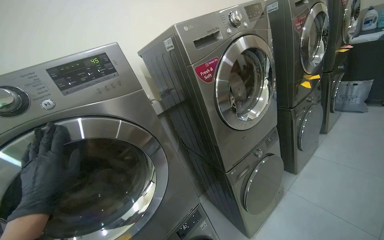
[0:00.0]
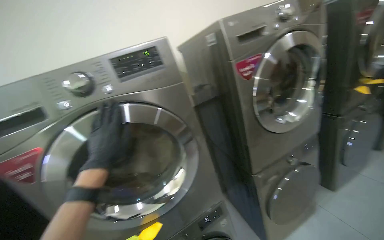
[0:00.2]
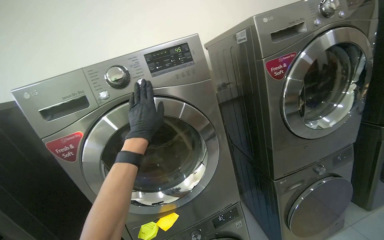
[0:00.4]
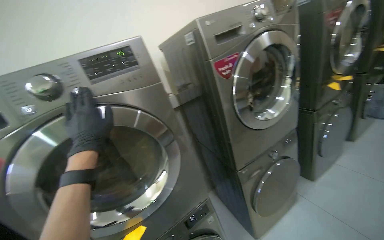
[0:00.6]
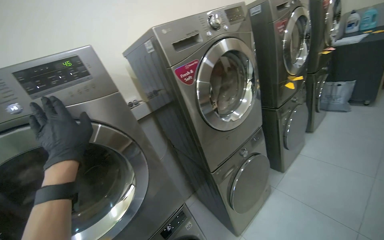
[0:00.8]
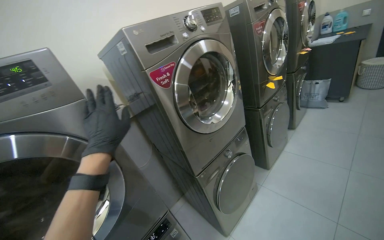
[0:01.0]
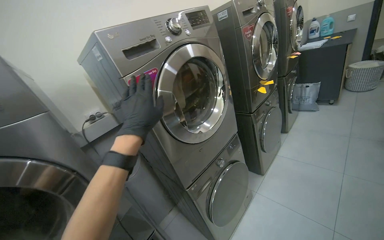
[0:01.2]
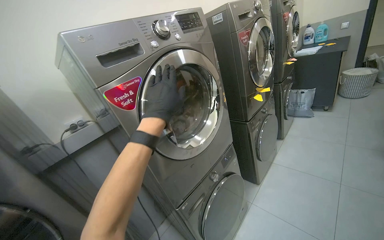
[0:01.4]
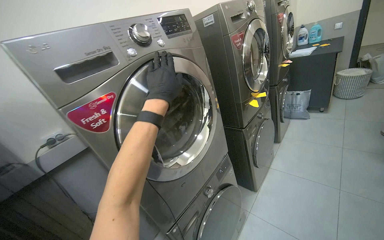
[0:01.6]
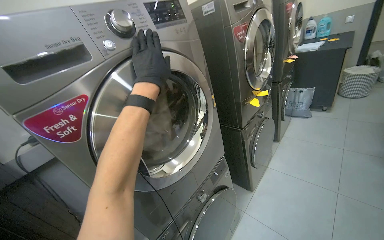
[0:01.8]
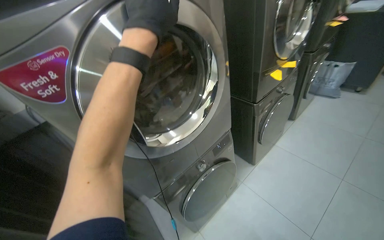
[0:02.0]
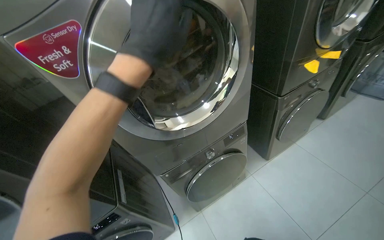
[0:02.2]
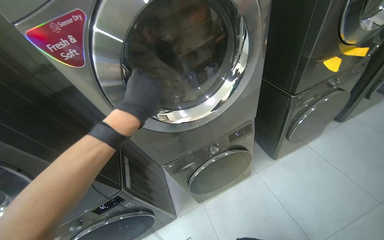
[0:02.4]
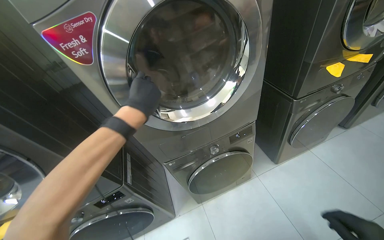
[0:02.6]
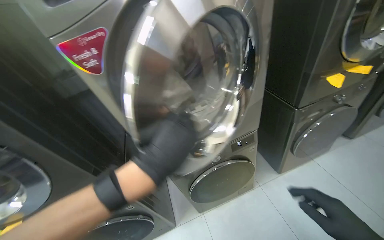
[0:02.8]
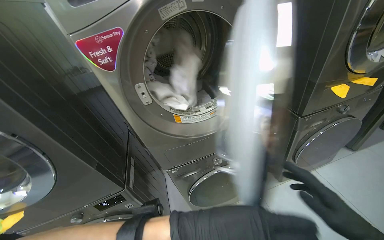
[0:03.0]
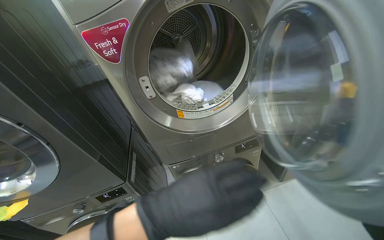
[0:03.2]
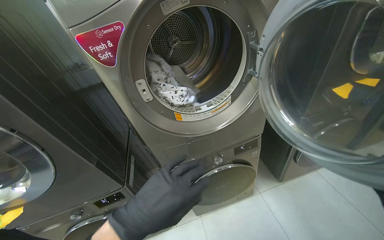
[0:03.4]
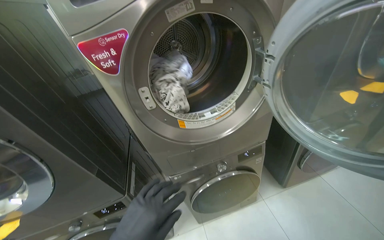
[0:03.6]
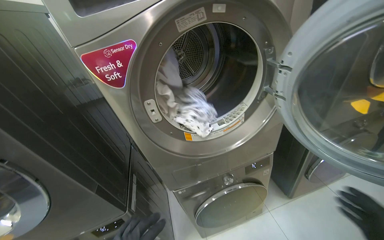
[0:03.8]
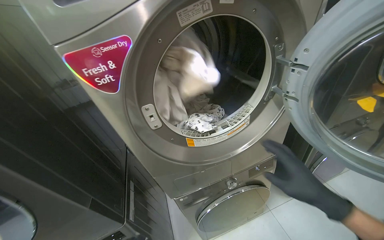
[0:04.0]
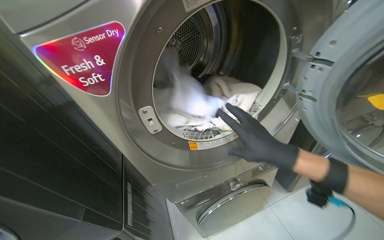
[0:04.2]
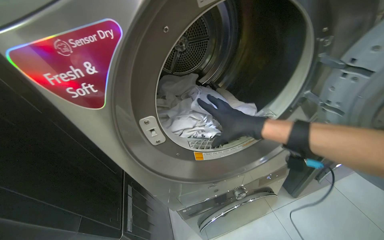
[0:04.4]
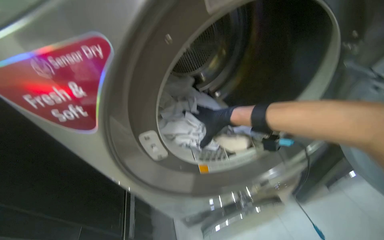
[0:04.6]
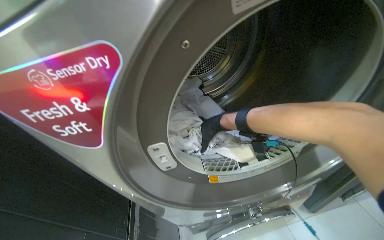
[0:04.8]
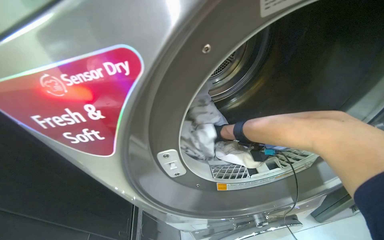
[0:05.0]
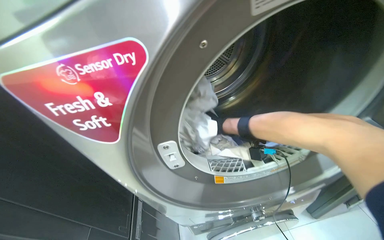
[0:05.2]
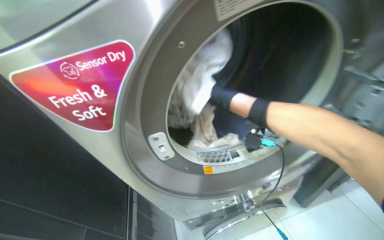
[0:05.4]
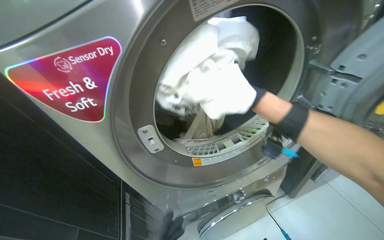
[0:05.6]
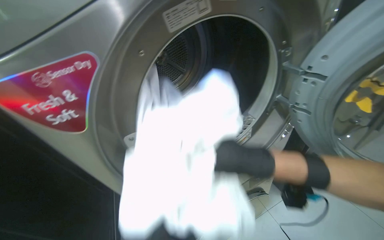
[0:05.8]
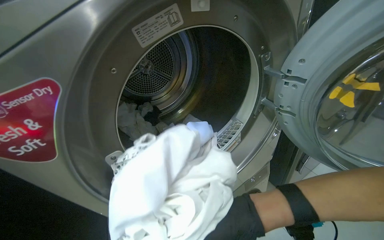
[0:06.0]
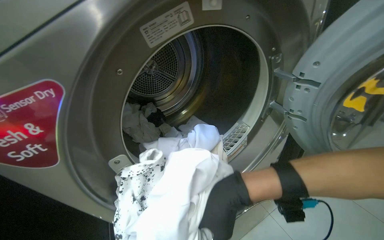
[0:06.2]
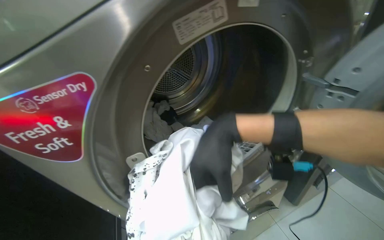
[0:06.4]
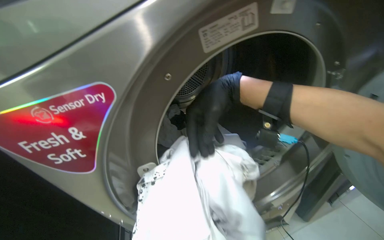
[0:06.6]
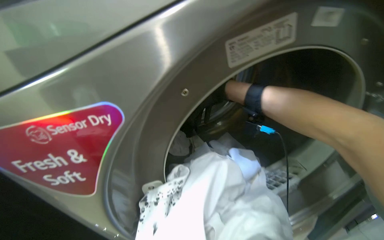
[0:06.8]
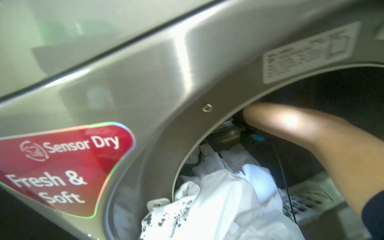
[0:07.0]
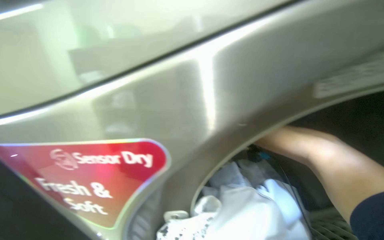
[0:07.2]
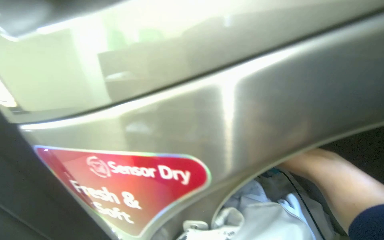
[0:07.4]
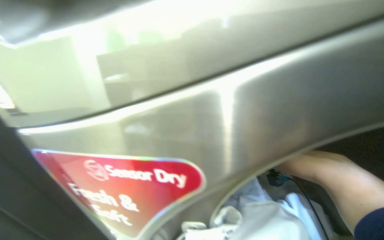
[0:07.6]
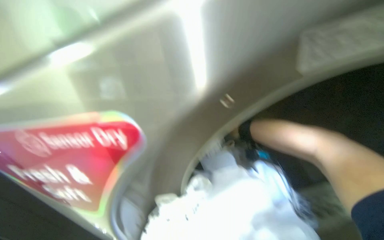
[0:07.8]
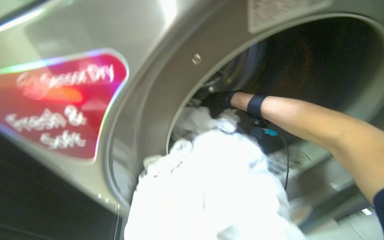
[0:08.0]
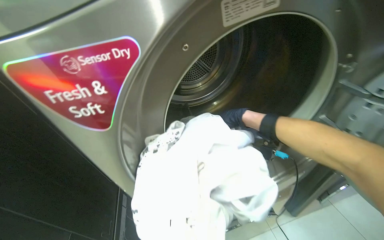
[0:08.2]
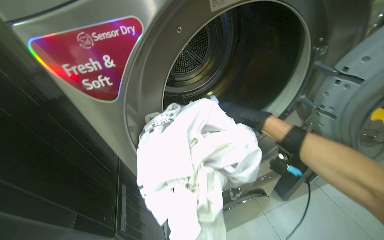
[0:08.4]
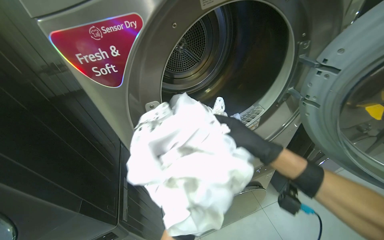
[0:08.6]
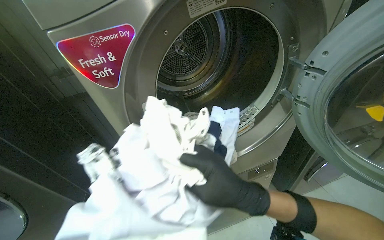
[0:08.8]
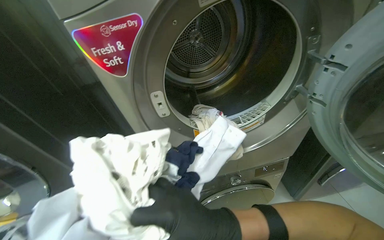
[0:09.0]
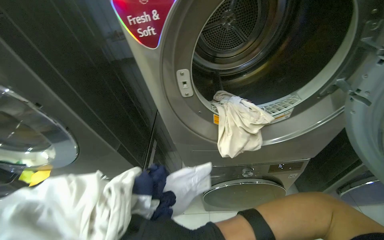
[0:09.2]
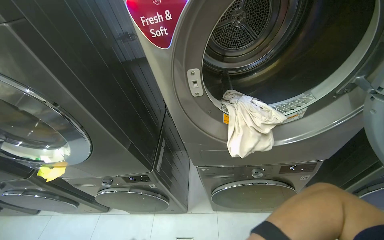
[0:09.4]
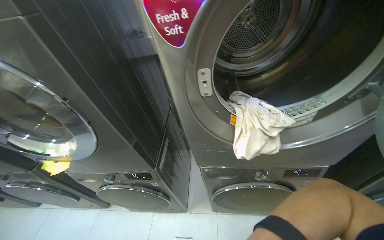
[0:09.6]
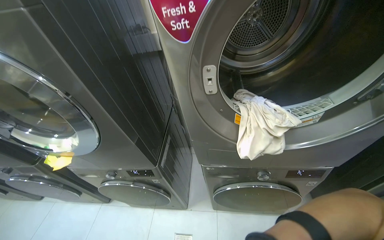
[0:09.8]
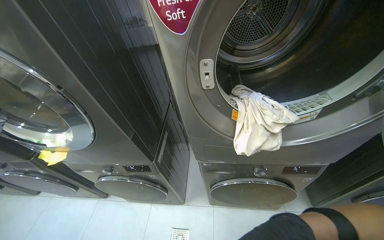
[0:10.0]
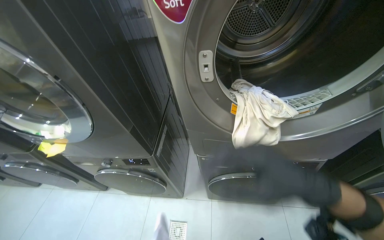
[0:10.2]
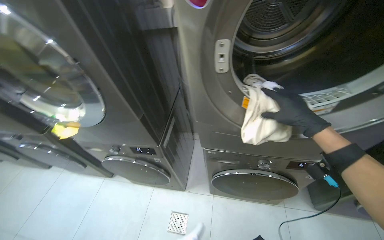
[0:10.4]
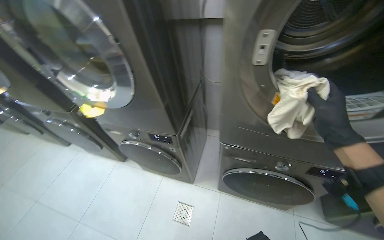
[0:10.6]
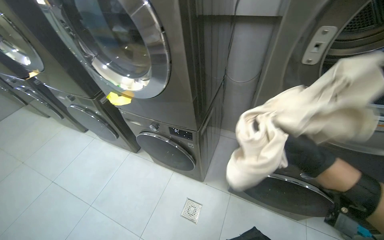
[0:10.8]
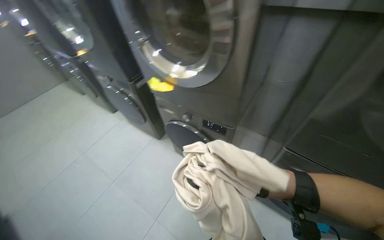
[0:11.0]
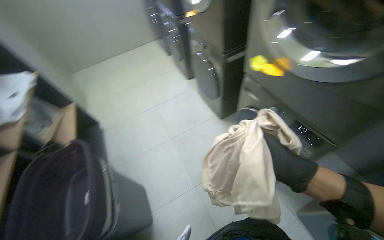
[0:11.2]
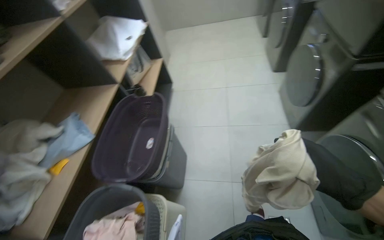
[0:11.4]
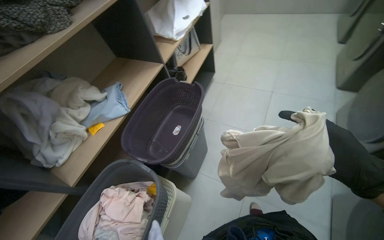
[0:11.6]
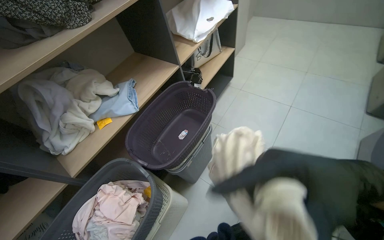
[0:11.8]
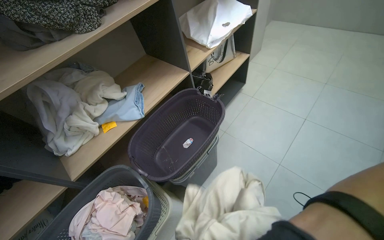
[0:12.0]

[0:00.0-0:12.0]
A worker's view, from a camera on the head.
Job: managing laundry.
The whole recording: Processing and organizing laundry. The worker removes clothes from dryers, cleans lint filters, transfers laundry between machines, and places clothes in basket.
0:00.0 to 0:01.6: The left hand goes roughly 80 cm to the right, up the picture and farther from the camera.
0:01.6 to 0:03.0: The head rotates roughly 30 degrees to the left. The camera pitches downward, by roughly 20 degrees.
0:04.4 to 0:06.0: The right hand is displaced down the picture by approximately 25 cm, and moves about 40 cm farther from the camera and comes back.
0:06.0 to 0:07.6: The head turns to the left by some 35 degrees.
0:09.0 to 0:10.4: The head rotates roughly 20 degrees to the left.
0:10.4 to 0:12.0: The camera is carried some 70 cm. The wearer's head swings some 120 degrees to the left. The camera pitches downward, by approximately 25 degrees.

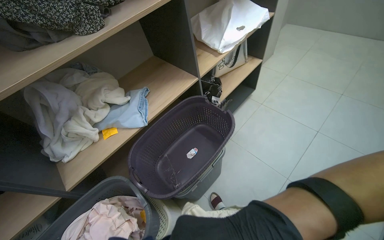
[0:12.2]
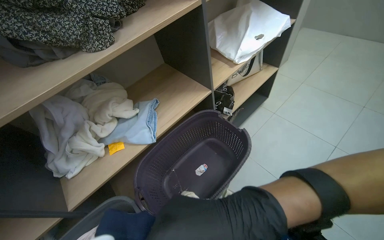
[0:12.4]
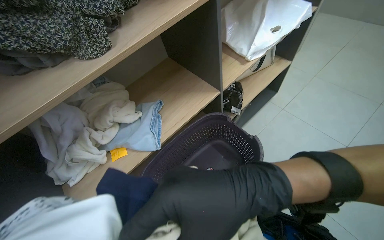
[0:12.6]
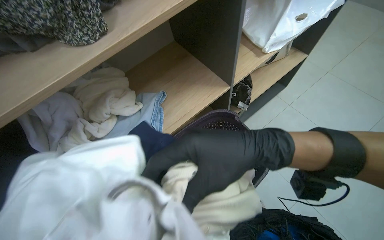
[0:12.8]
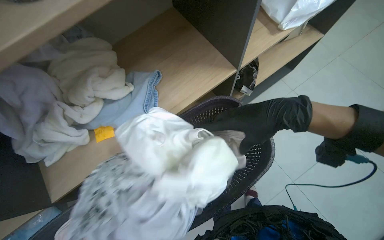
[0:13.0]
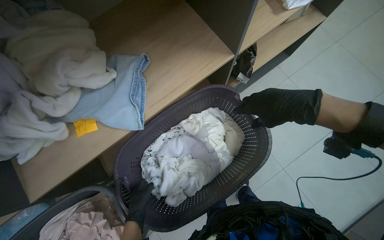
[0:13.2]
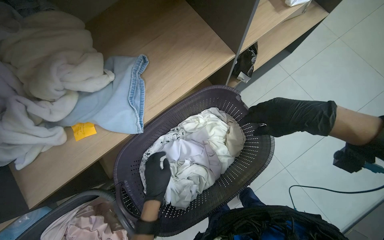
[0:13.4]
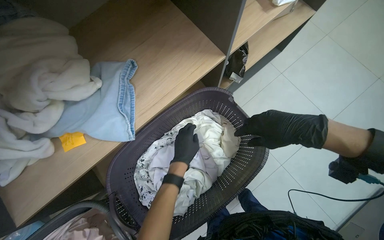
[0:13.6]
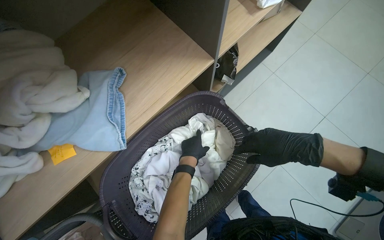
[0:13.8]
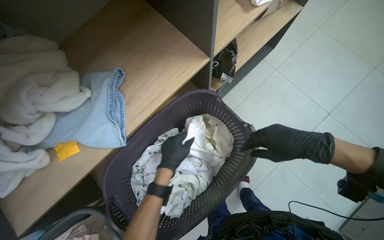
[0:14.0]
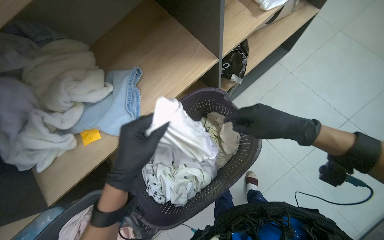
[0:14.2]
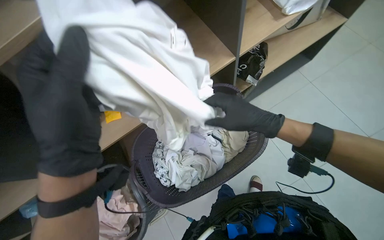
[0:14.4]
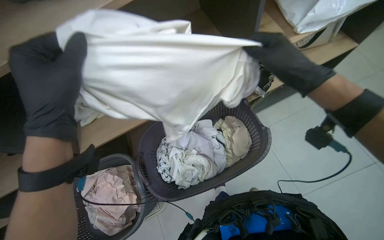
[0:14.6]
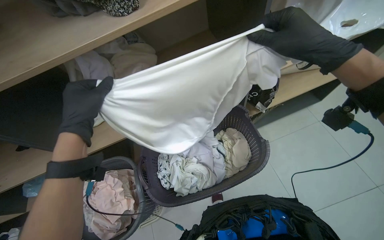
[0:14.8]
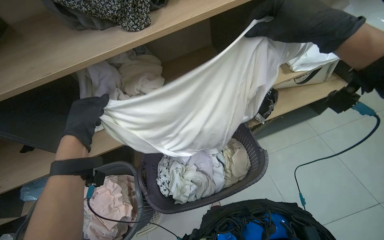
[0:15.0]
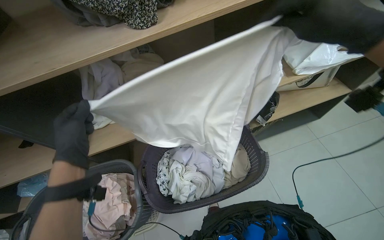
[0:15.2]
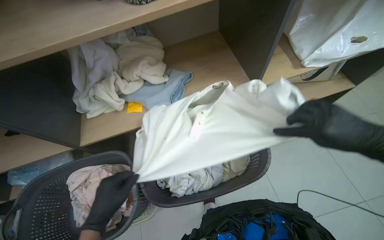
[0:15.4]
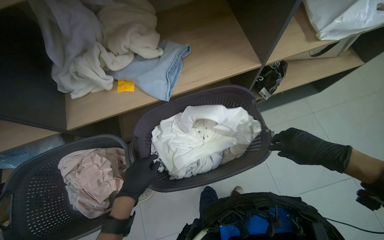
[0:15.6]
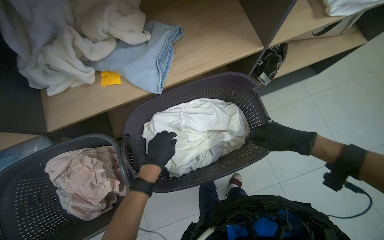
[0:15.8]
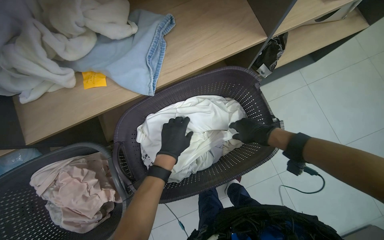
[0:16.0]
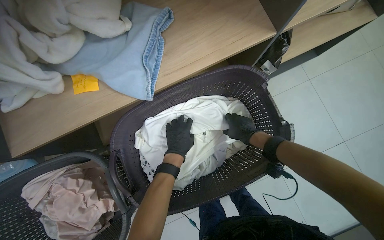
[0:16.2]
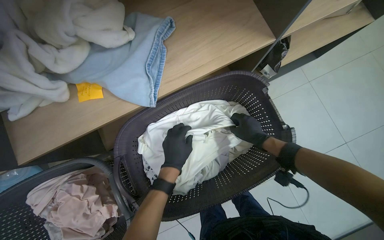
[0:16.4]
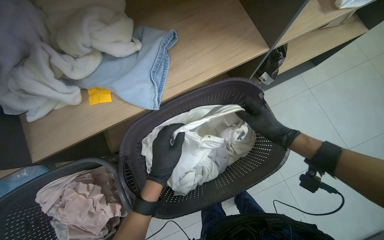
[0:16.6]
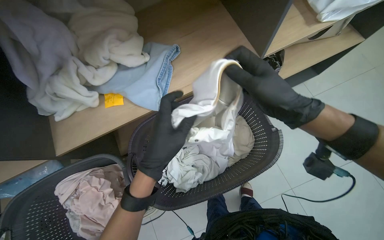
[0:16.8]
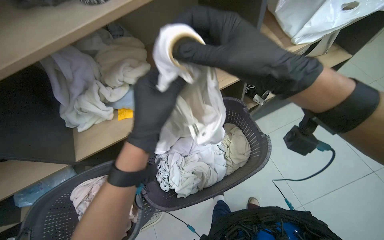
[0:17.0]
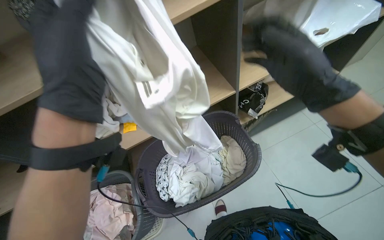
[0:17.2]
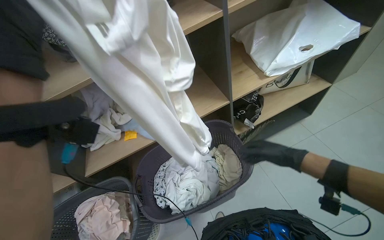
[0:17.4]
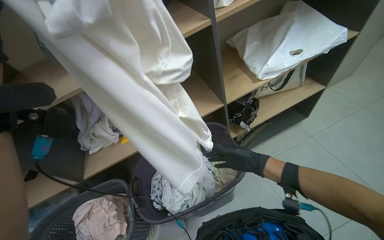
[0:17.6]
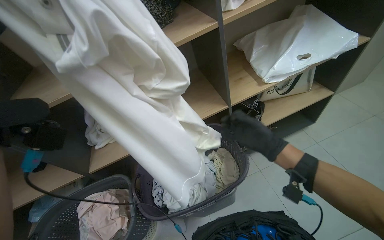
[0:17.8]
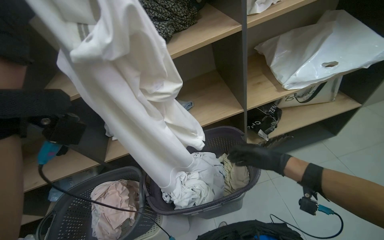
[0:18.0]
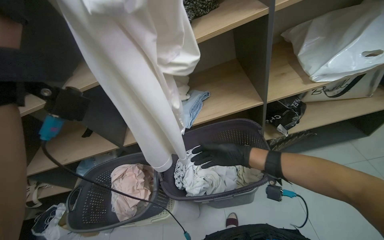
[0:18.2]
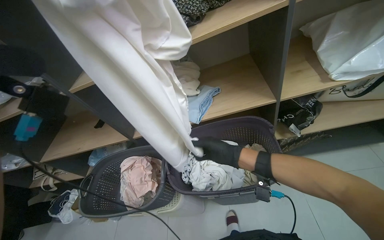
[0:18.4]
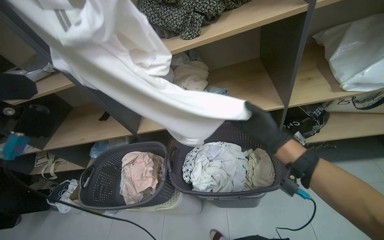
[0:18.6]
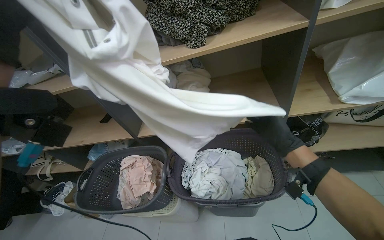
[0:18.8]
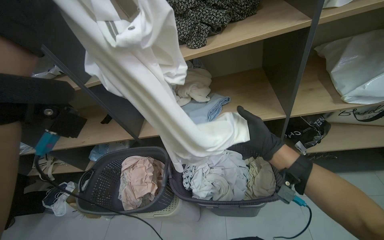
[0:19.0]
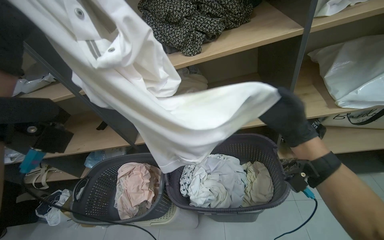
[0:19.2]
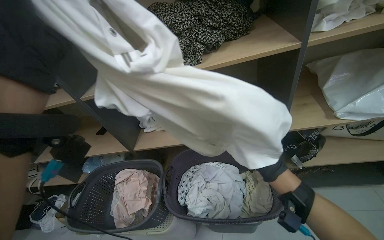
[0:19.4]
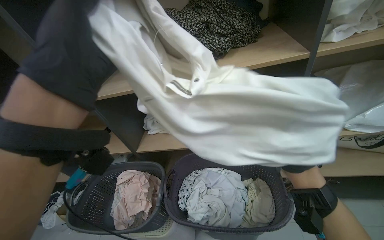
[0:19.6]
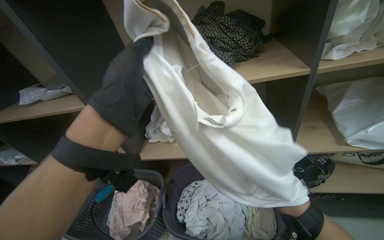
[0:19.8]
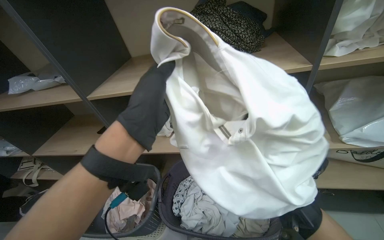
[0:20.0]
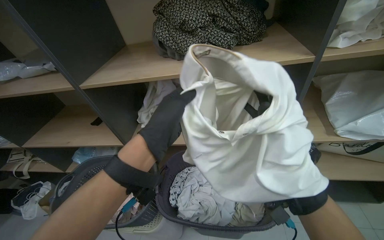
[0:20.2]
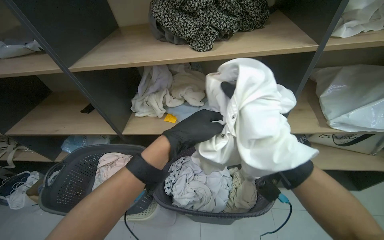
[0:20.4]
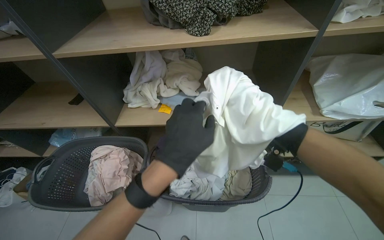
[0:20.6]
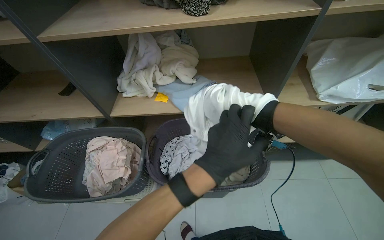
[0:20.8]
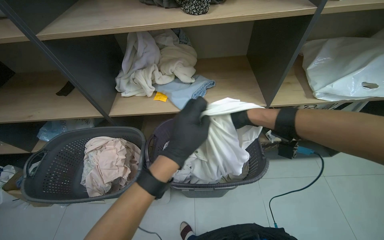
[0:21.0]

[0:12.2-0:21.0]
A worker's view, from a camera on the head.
Job: managing laundry.
The whole recording: Processing and organizing laundry. The worker removes clothes from dryers, cleans lint filters, transfers laundry between machines, and places clothes in basket.
0:12.2 to 0:13.6: The head travels some 40 cm. The camera pitches downward, by roughly 25 degrees.
0:13.6 to 0:15.2: The wearer looks about 25 degrees further to the left. The view tips upward by roughly 15 degrees. The right hand travels nearer to the camera and up the picture by approximately 30 cm. The left hand swings nearer and farther, approximately 35 cm each way, with 2 reversals.
0:15.2 to 0:16.6: The view tilts about 20 degrees downward. The left hand is displaced to the right by some 15 cm; the right hand travels farther from the camera by approximately 40 cm.
0:16.6 to 0:18.0: The view swings roughly 20 degrees to the left. The wearer looks some 25 degrees further upward.
0:18.0 to 0:19.6: The wearer's head swings some 20 degrees to the left.
